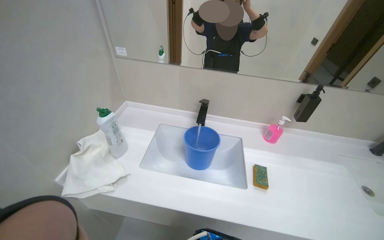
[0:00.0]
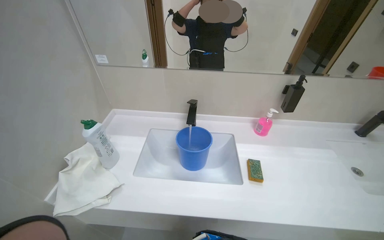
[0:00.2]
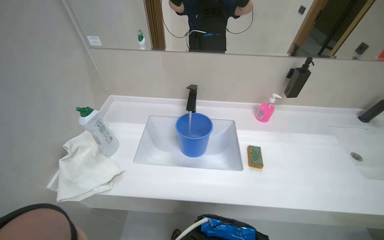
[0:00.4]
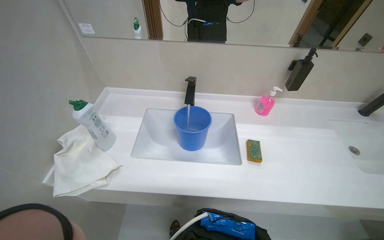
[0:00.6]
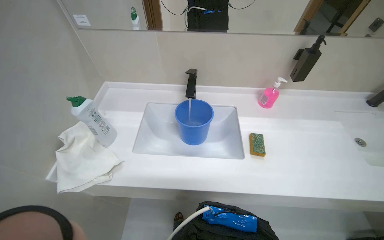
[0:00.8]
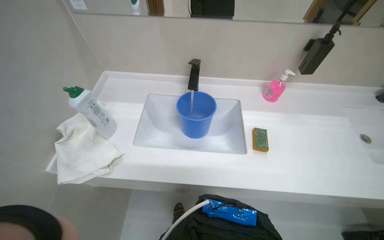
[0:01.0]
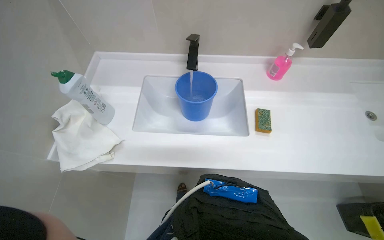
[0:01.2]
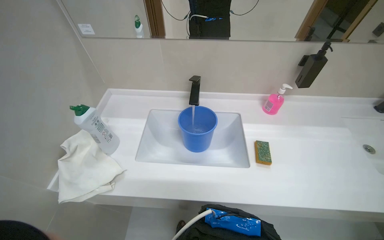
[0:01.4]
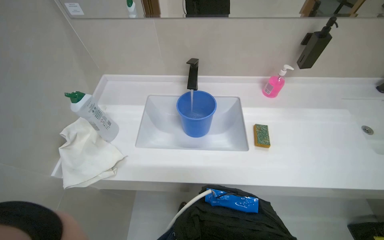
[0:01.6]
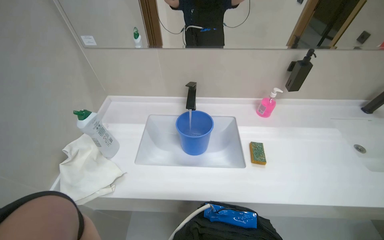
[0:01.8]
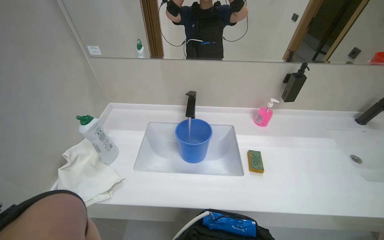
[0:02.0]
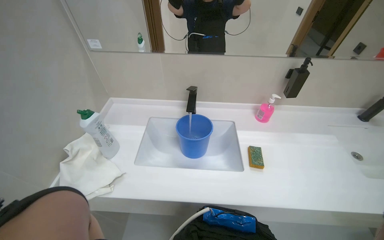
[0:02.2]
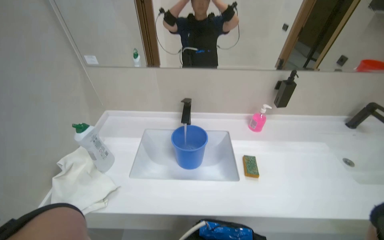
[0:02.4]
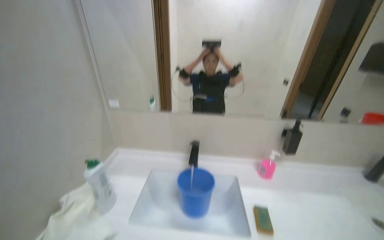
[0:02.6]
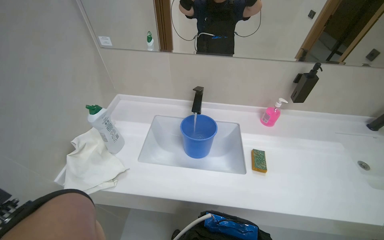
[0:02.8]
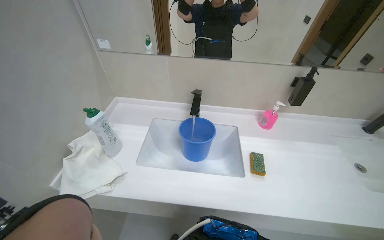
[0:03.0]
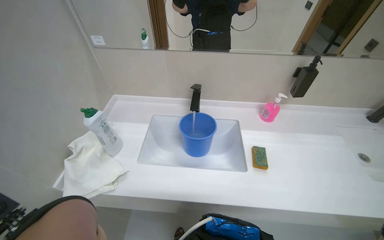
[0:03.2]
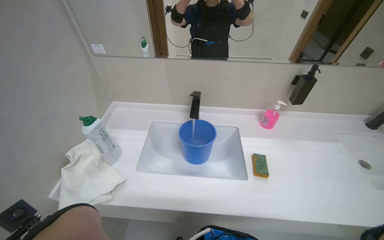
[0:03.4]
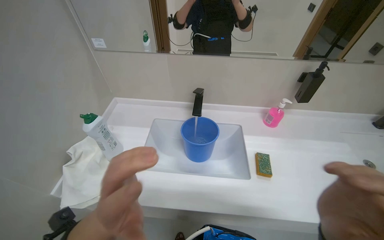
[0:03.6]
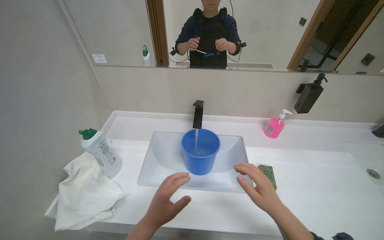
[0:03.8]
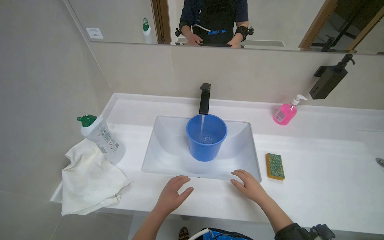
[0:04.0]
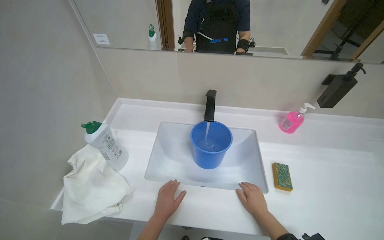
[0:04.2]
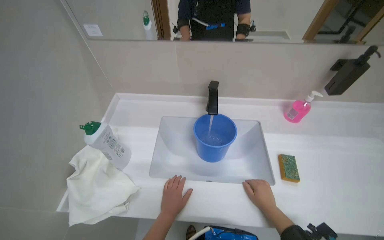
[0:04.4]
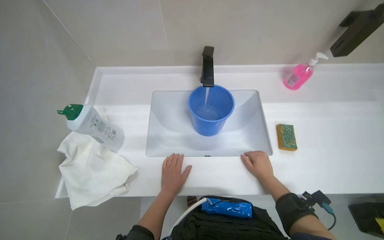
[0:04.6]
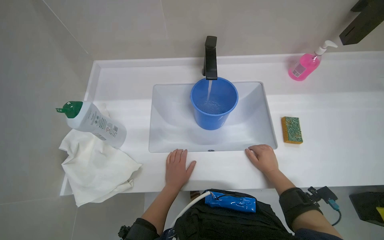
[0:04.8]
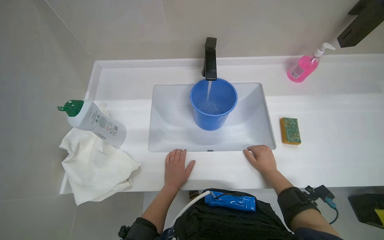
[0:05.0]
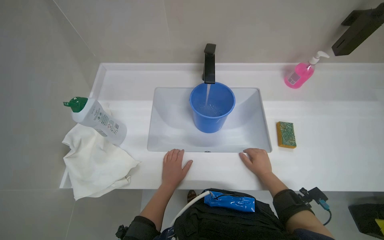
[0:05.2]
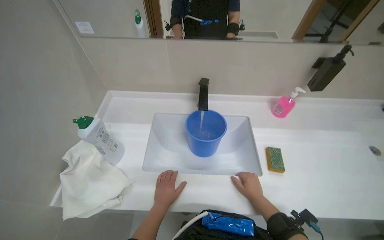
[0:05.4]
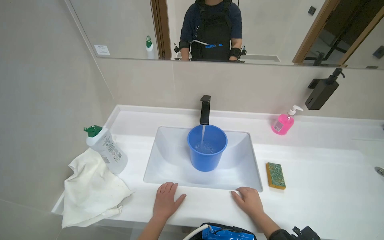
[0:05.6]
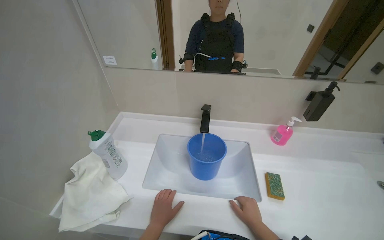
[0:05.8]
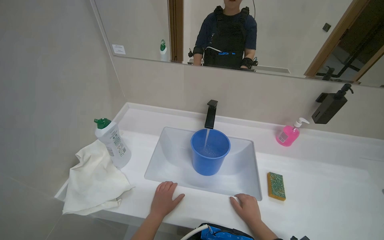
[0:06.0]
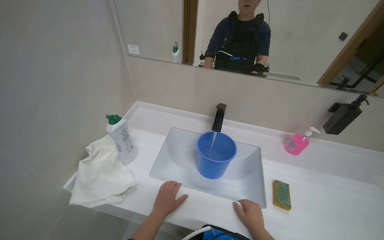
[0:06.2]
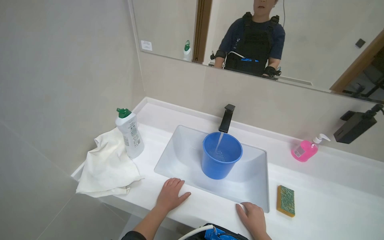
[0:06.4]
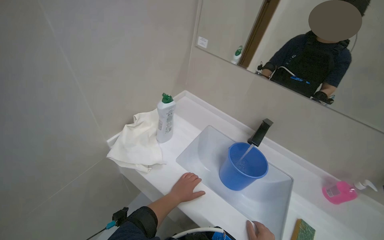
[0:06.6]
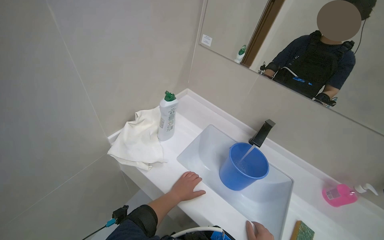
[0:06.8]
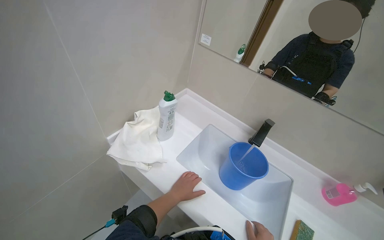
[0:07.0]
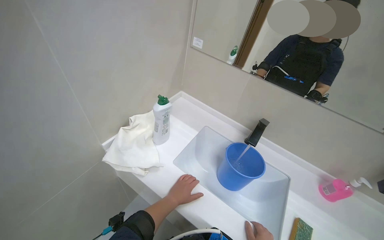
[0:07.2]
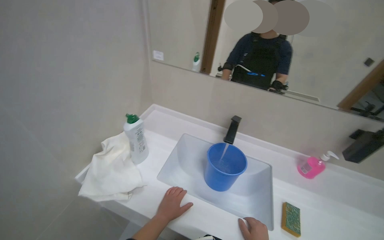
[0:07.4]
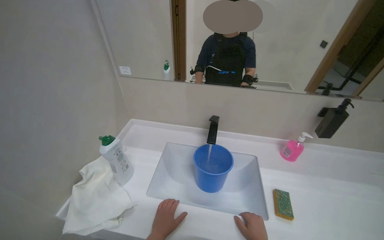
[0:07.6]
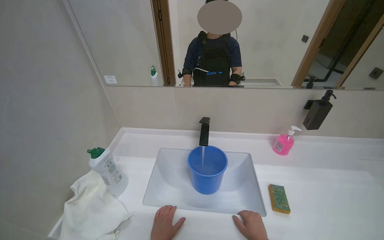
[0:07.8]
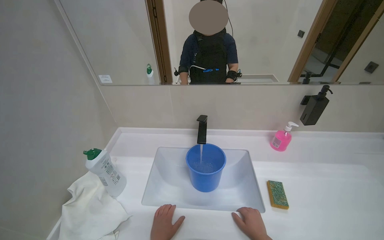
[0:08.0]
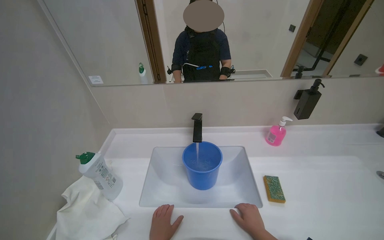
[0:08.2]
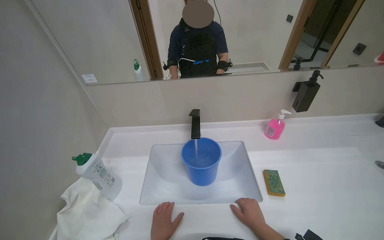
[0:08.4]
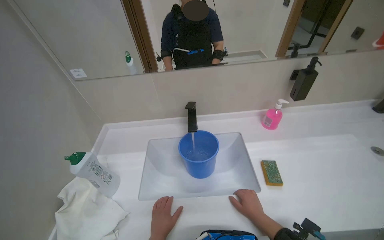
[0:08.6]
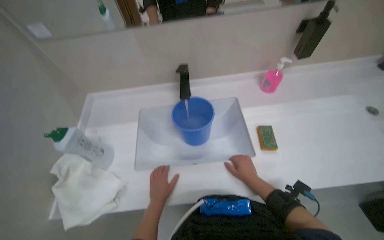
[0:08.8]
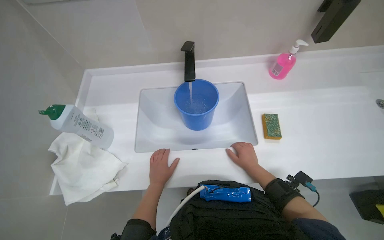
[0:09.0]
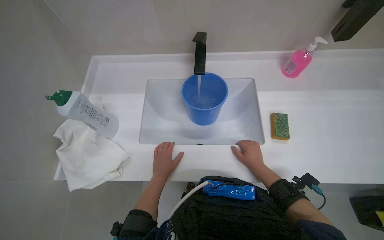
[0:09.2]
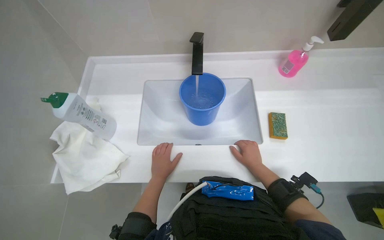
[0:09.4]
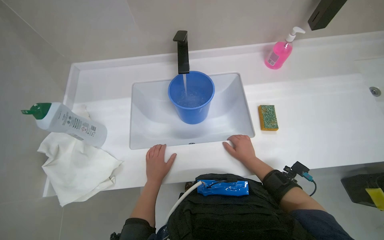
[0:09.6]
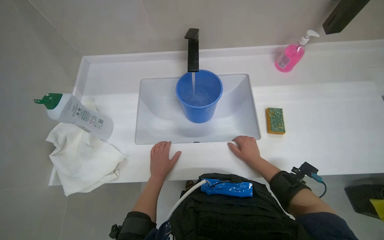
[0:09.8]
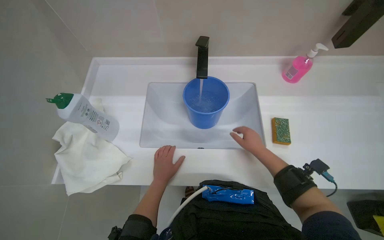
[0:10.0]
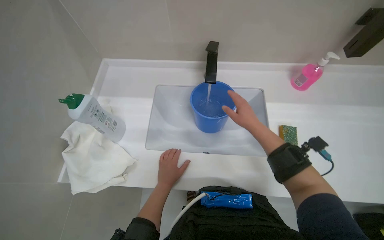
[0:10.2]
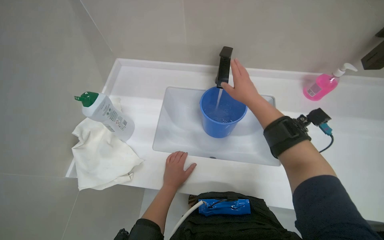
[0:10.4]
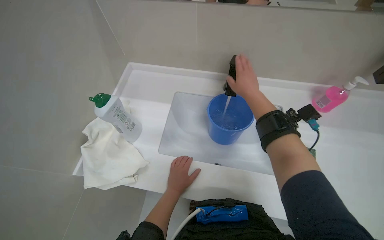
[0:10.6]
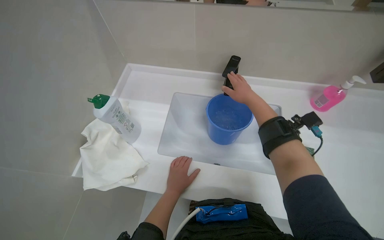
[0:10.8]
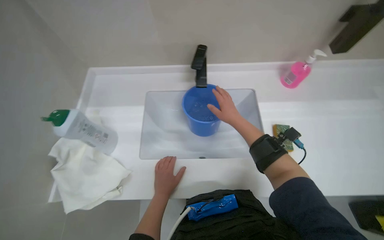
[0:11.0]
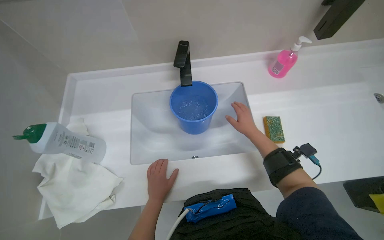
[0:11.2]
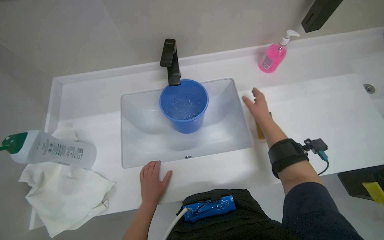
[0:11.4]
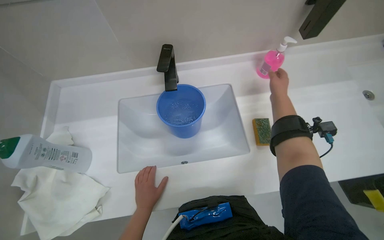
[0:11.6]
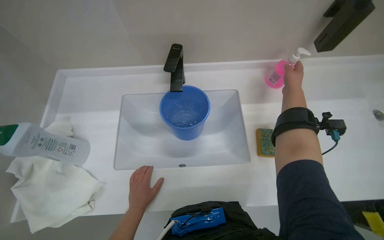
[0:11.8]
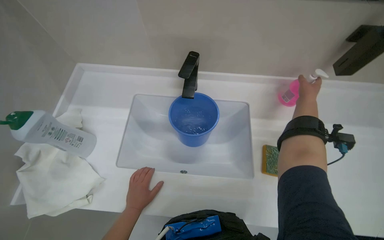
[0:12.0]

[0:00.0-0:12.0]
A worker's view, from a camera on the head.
Job: preparing cleaning supplies.
The whole recording: Preparing cleaning solution. The worker fills a blue bucket with water from the faucet and adds soap.
0:00.0 to 0:01.6: The wearer looks roughly 15 degrees further downward.
0:07.6 to 0:09.0: The wearer looks about 25 degrees further downward.
0:09.0 to 0:10.4: The right hand travels up the picture and to the left by about 30 cm.
0:10.4 to 0:12.0: The right hand goes some 35 cm to the right and farther from the camera.

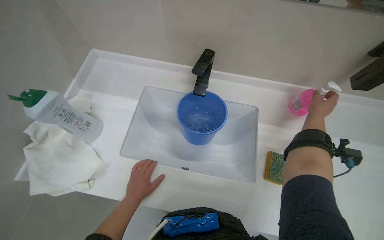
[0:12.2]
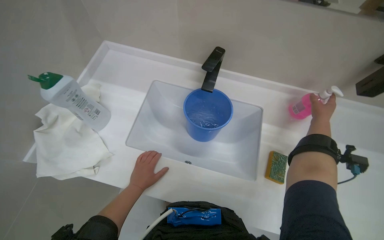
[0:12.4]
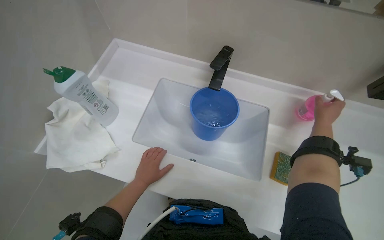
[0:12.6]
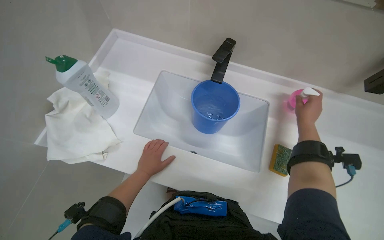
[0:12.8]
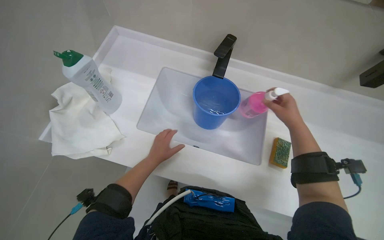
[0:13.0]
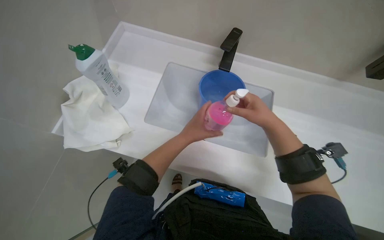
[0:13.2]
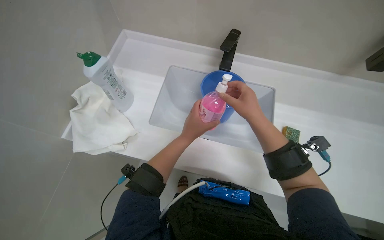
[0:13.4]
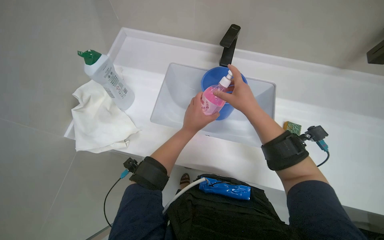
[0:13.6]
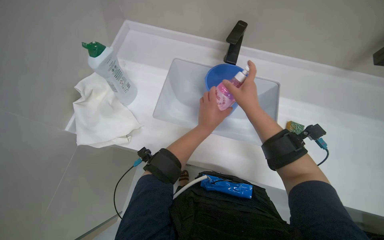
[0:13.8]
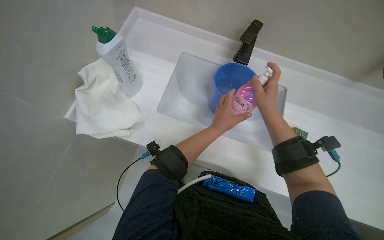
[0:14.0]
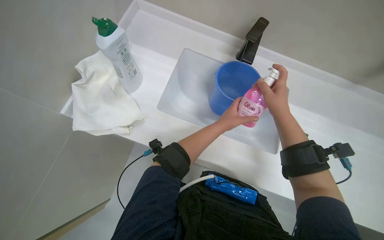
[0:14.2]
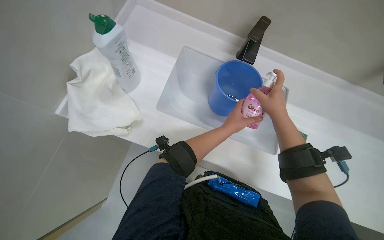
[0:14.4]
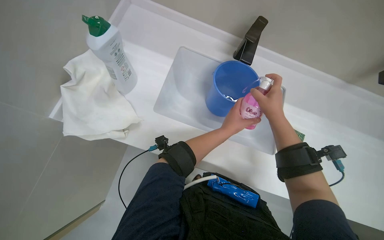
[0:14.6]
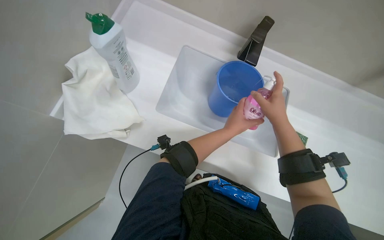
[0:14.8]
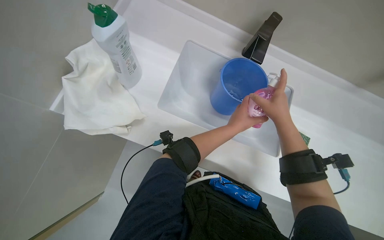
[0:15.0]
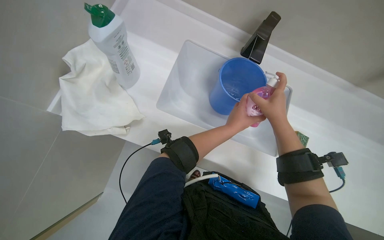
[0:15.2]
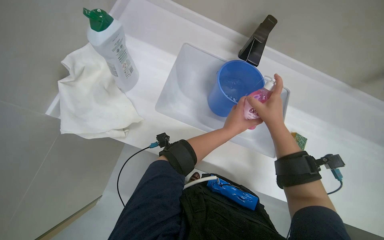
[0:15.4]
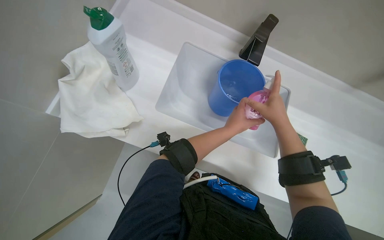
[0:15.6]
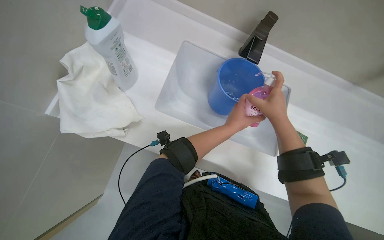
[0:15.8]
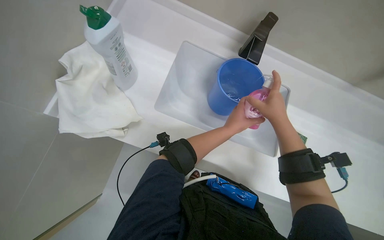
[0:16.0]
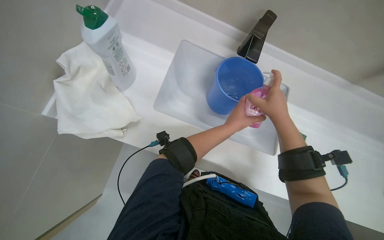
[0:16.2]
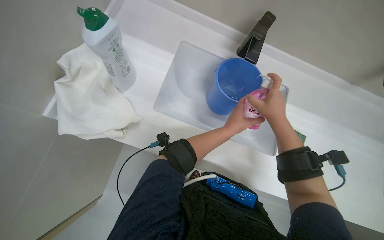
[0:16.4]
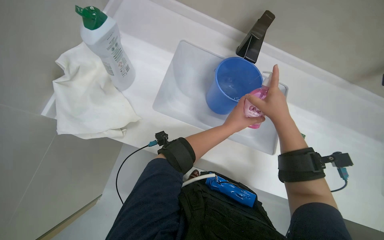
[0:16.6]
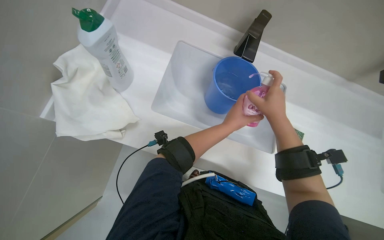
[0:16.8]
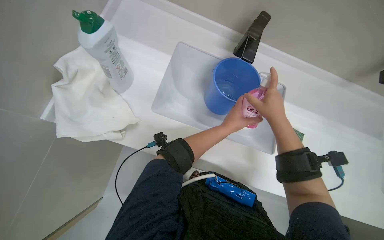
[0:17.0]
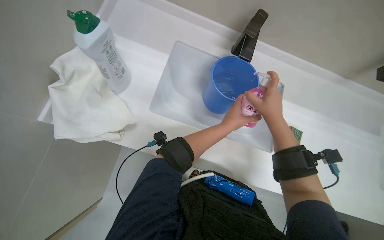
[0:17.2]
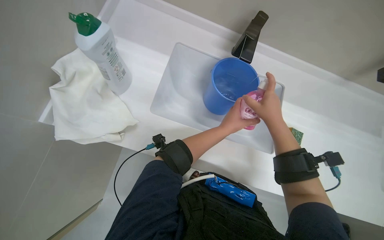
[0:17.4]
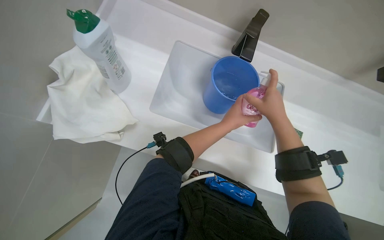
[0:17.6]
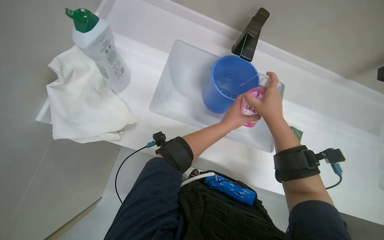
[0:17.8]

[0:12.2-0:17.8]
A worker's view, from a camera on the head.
Job: preparing cleaning supplies.
The whole recording: Preparing cleaning solution. The worker fills a blue bucket with water from the faucet and adds soap.
0:12.2 to 0:13.6: The right hand moves to the left, some 35 cm; the left hand shifts about 15 cm to the right and up the picture.
0:15.0 to 0:17.8: The hands work in one place, with small movements.

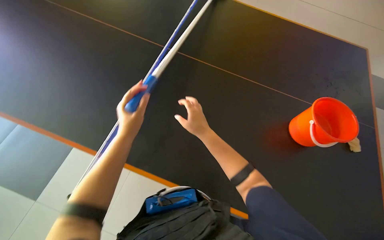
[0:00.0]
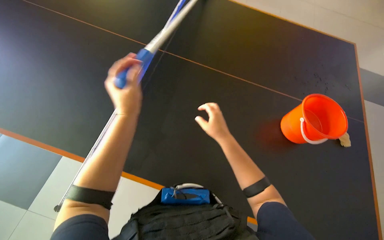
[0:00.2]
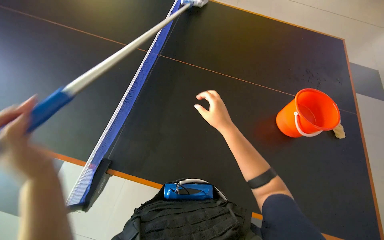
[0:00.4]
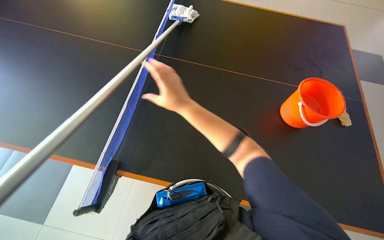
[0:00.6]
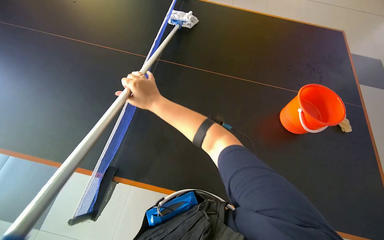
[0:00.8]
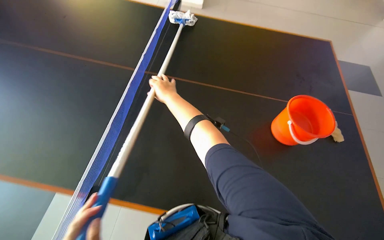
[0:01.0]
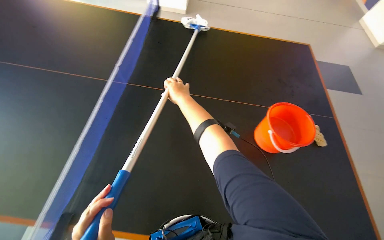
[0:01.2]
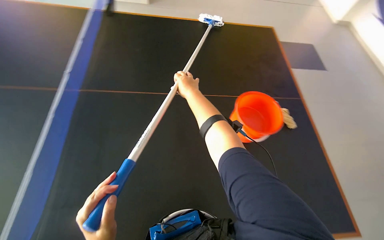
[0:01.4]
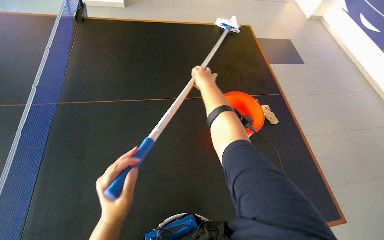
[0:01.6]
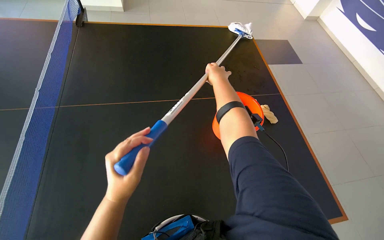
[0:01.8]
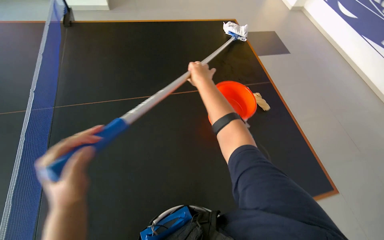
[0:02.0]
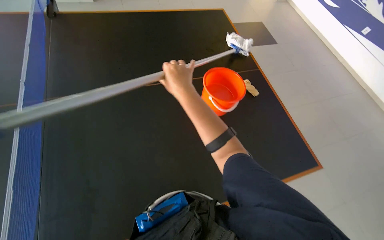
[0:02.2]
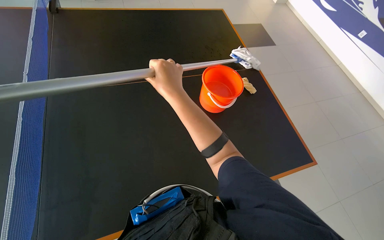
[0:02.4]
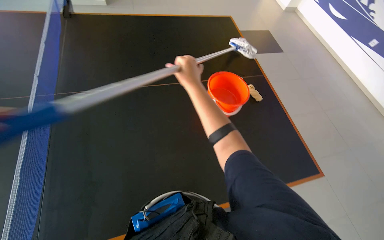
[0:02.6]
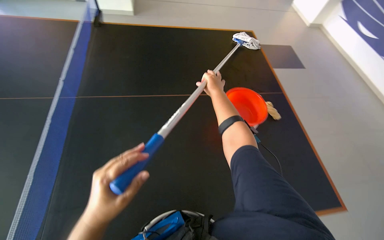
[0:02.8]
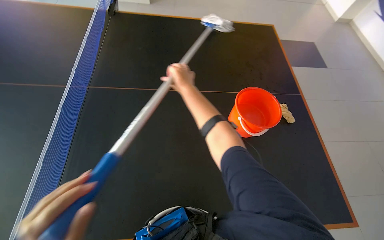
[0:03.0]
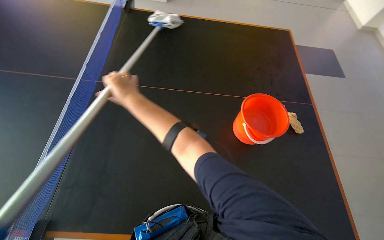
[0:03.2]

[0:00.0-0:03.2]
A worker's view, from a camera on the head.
Job: wiping surfaces.
The whole recording: Cleaning the table. The worker cleans the black table using a mop and then wipes it with a yellow cloth.
0:00.0 to 0:01.6: The right hand heads up the picture, covering some 25 cm, and travels to the left and back again, approximately 15 cm each way.
0:01.6 to 0:03.2: The right hand goes roughly 25 cm to the left, down the picture and nearer to the camera.
